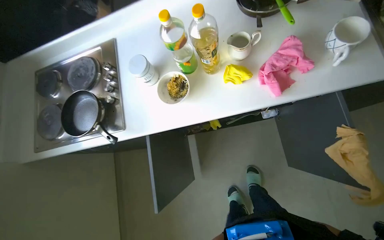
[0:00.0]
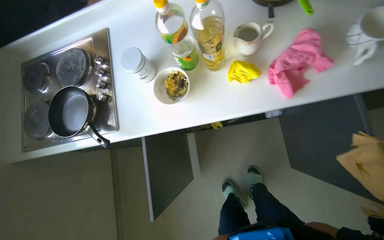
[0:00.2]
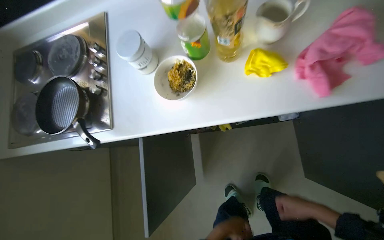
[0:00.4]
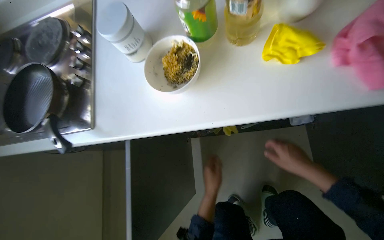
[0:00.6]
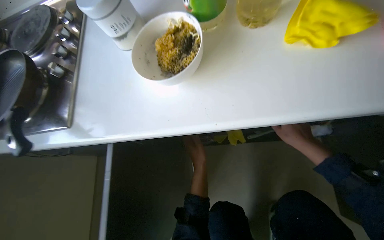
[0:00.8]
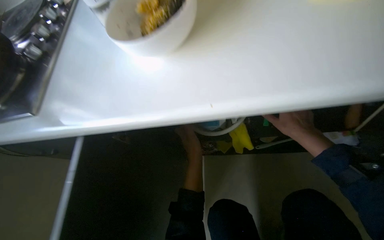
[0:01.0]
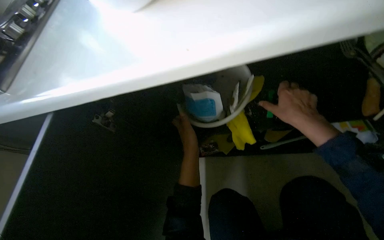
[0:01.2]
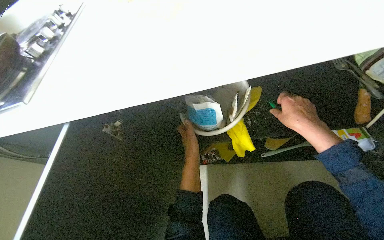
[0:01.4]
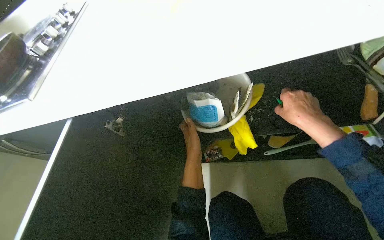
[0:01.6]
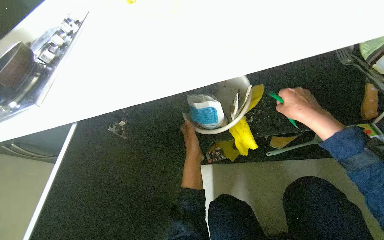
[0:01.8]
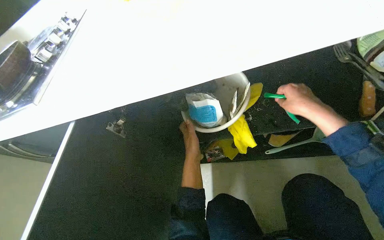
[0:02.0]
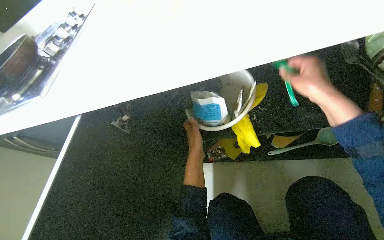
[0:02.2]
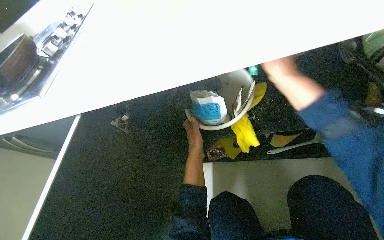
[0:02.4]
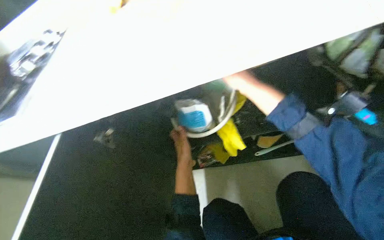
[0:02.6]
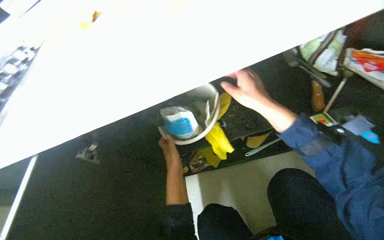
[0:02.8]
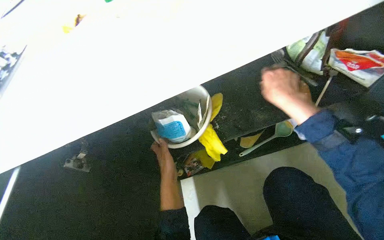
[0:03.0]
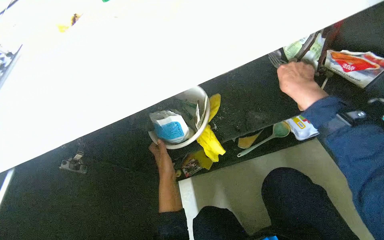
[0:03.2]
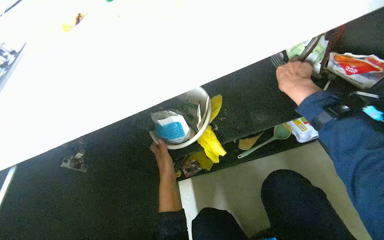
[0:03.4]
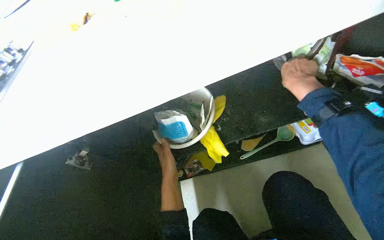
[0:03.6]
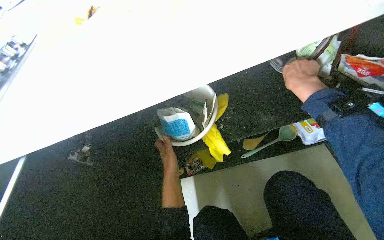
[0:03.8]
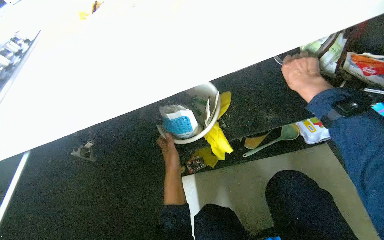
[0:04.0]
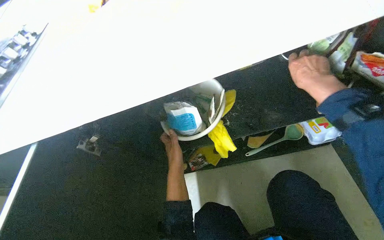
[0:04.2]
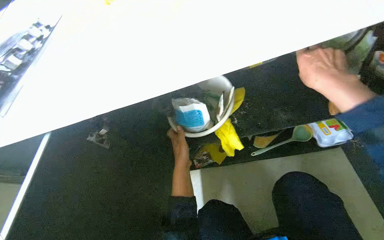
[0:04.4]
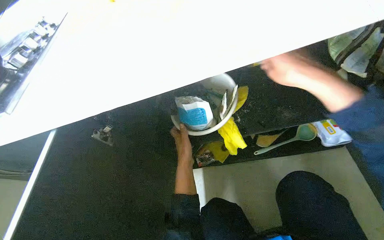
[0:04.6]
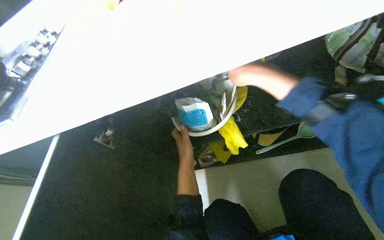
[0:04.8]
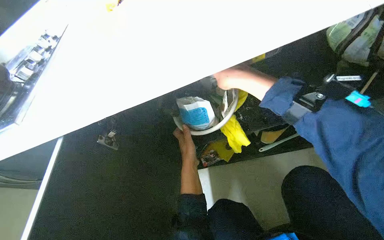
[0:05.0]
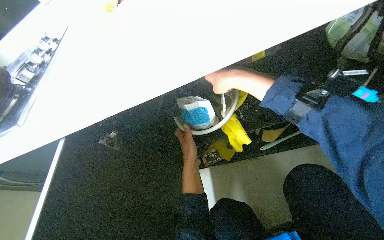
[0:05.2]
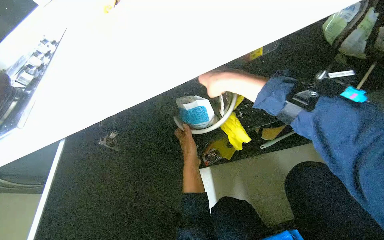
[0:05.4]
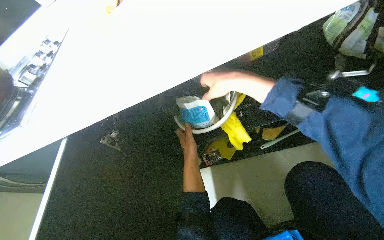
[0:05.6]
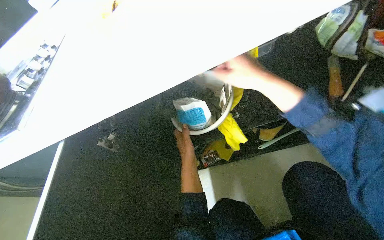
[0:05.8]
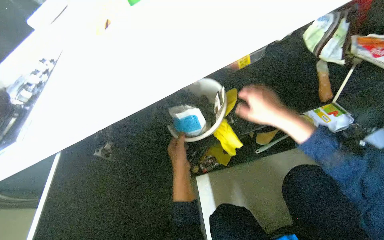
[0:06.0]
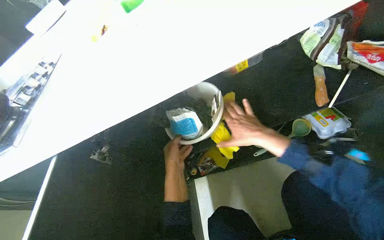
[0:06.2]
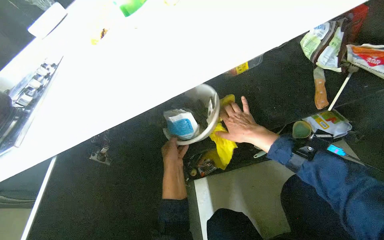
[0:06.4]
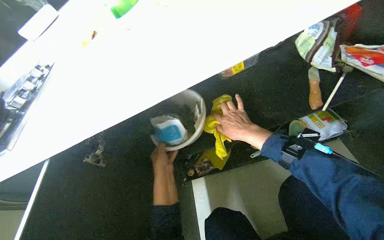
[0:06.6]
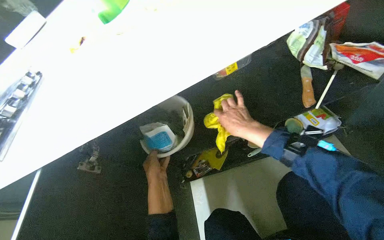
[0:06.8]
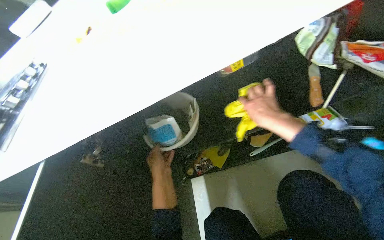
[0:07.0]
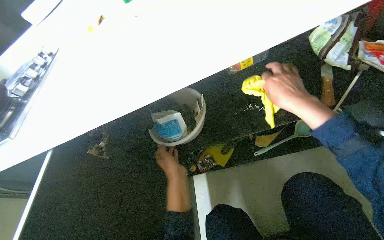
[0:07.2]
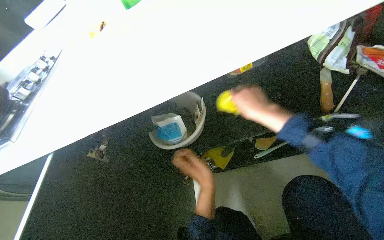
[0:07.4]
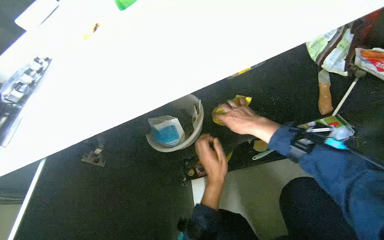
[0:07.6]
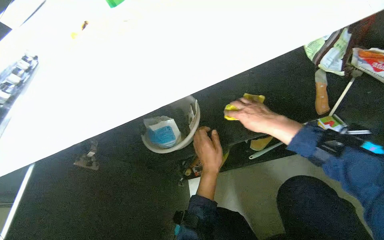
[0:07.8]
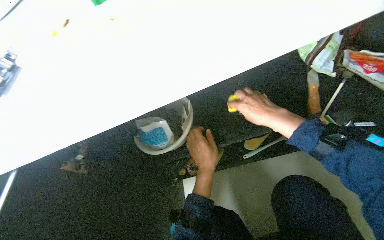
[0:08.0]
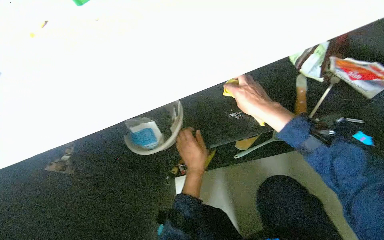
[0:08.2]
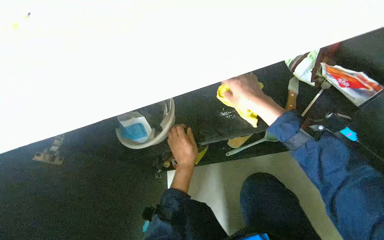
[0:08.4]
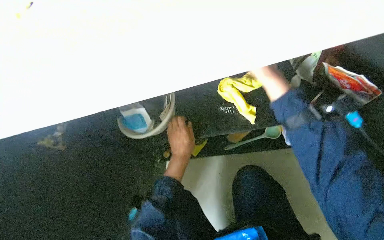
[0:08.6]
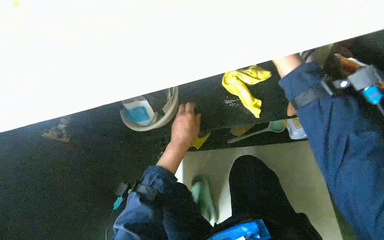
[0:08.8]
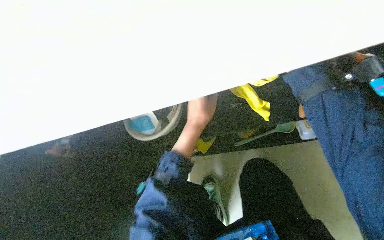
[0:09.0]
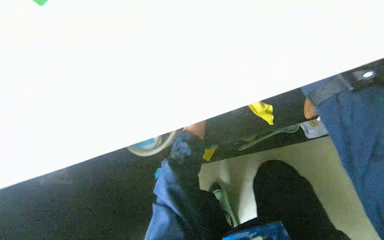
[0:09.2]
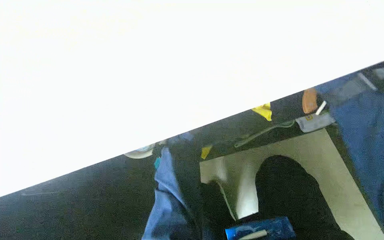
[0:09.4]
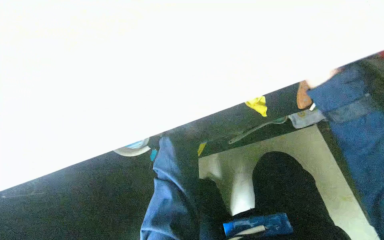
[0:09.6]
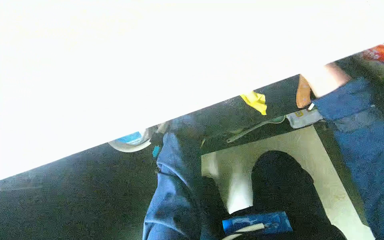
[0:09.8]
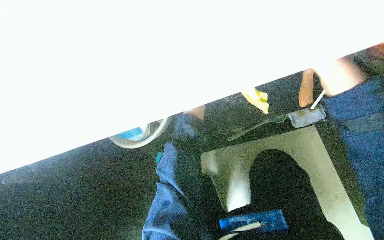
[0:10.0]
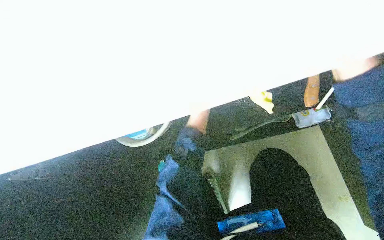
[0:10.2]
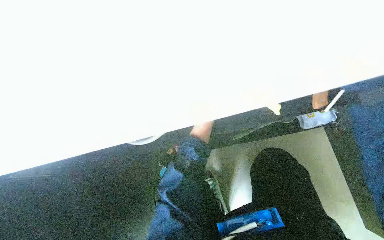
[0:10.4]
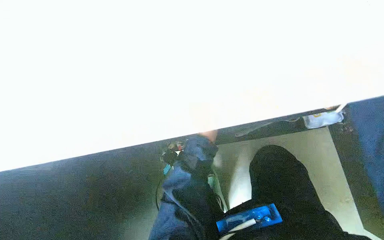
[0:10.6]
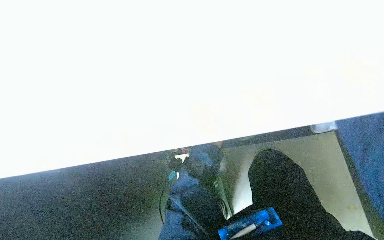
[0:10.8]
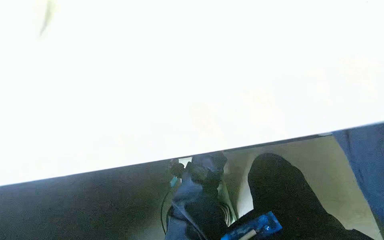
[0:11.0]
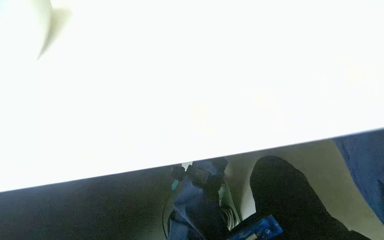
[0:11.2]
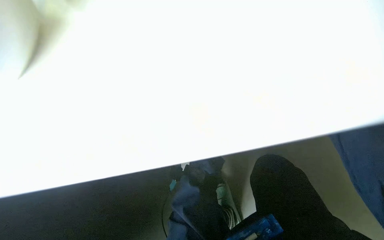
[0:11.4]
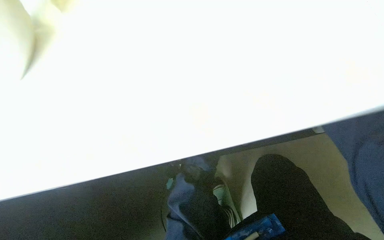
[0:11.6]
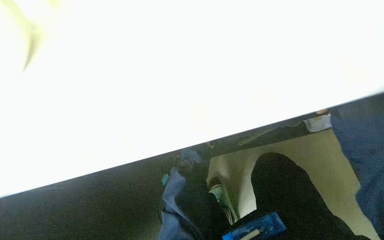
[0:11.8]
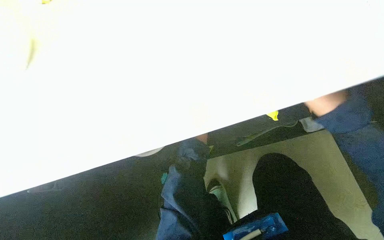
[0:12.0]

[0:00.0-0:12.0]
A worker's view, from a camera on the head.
Job: cleaning kitchen.
The whole recording: Cleaning kitchen cabinet. The worker organizes items and wipes the inside of the kitchen cabinet.
0:00.0 to 0:01.6: The camera travels some 40 cm. The camera pitches upward, by about 15 degrees.
0:04.4 to 0:06.0: The right hand travels down the picture by roughly 10 cm.
0:06.0 to 0:07.6: The right hand goes nearer and farther, roughly 10 cm each way, reversing 2 times. Meanwhile the left hand shifts approximately 15 cm to the right.
0:07.6 to 0:09.0: The left hand heads up the picture, covering about 15 cm.

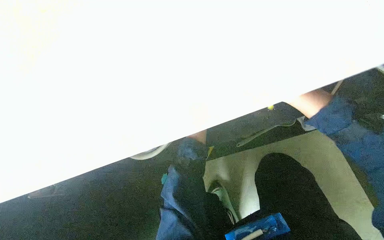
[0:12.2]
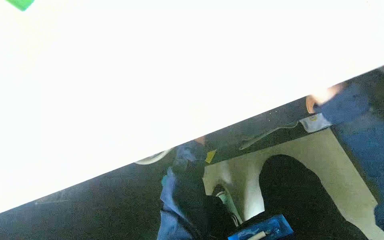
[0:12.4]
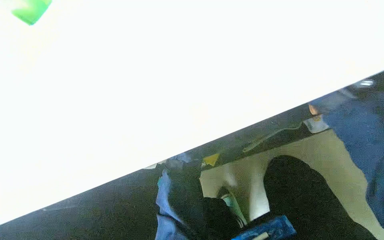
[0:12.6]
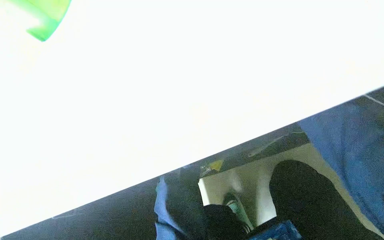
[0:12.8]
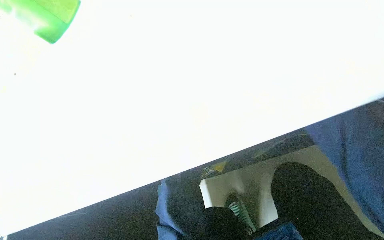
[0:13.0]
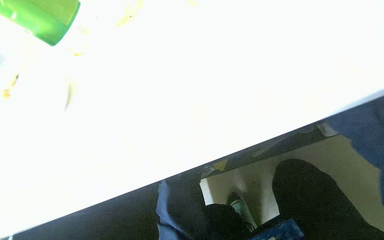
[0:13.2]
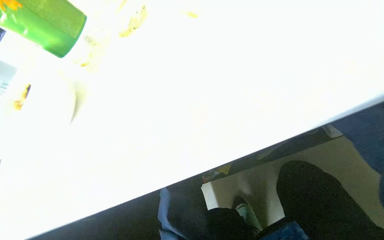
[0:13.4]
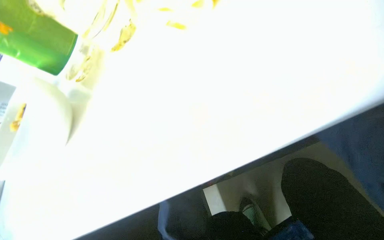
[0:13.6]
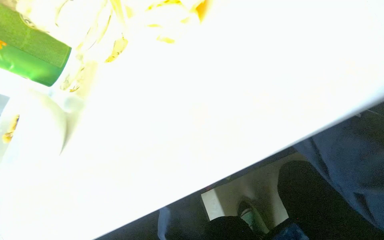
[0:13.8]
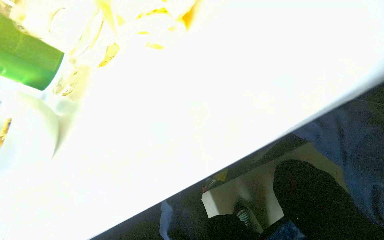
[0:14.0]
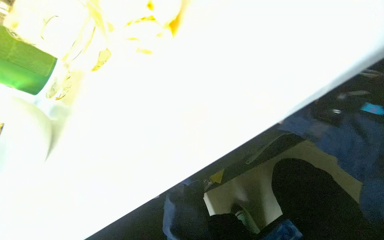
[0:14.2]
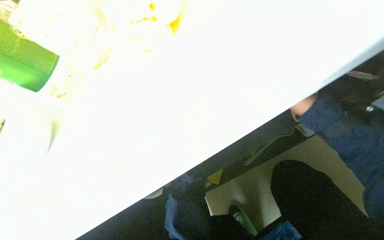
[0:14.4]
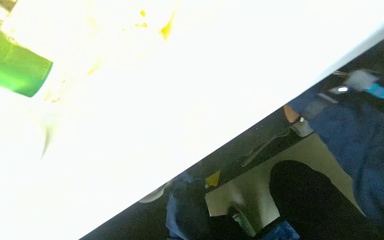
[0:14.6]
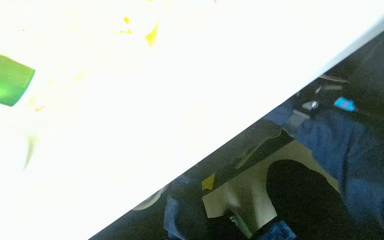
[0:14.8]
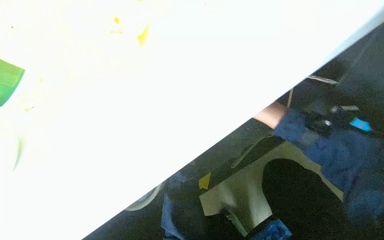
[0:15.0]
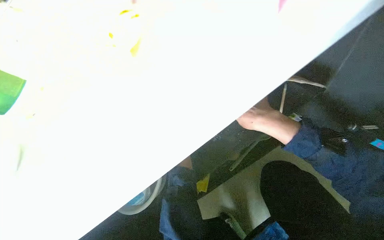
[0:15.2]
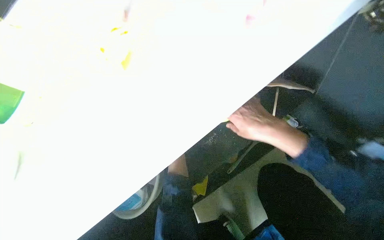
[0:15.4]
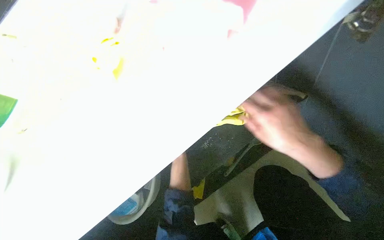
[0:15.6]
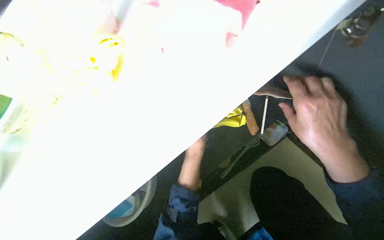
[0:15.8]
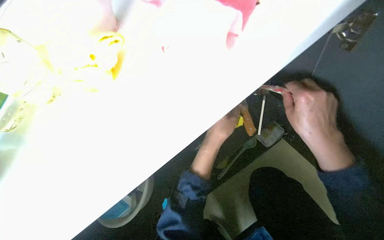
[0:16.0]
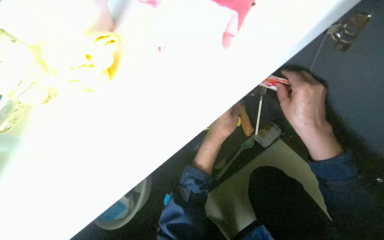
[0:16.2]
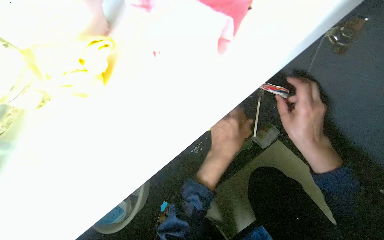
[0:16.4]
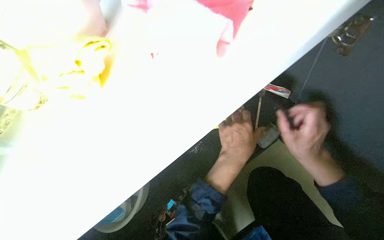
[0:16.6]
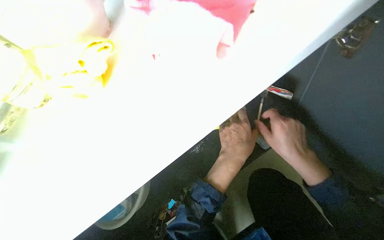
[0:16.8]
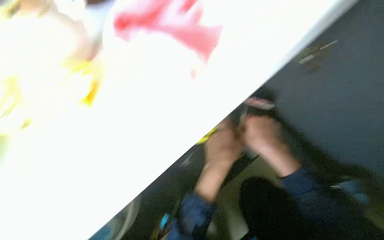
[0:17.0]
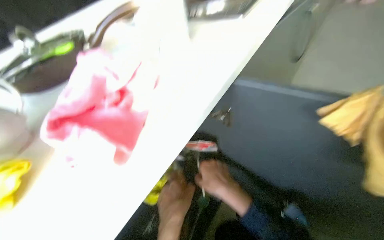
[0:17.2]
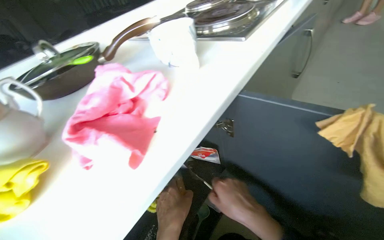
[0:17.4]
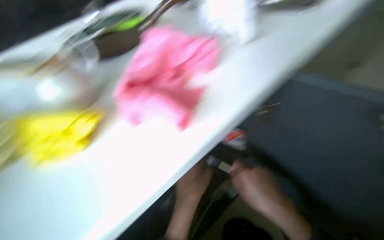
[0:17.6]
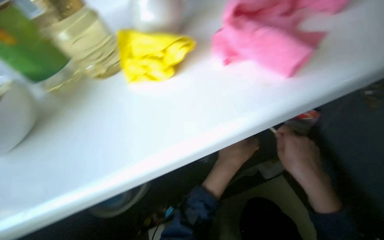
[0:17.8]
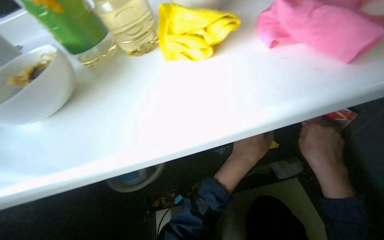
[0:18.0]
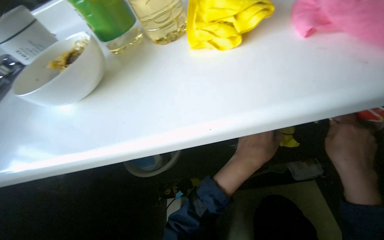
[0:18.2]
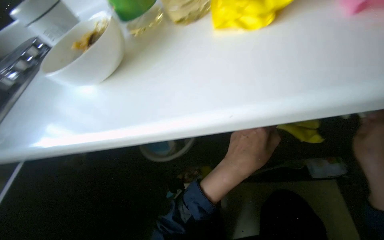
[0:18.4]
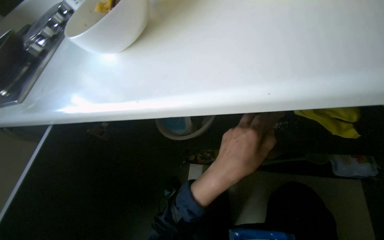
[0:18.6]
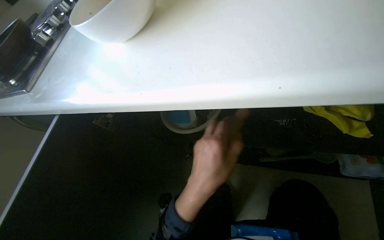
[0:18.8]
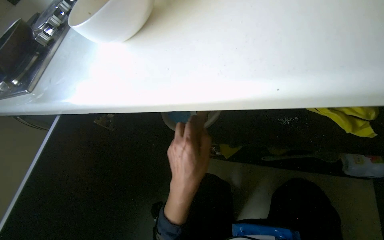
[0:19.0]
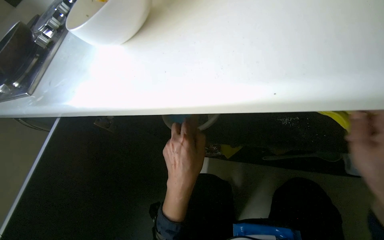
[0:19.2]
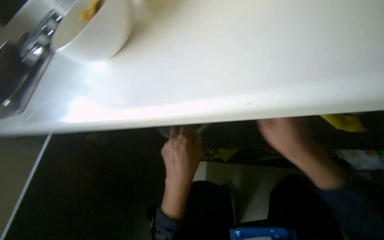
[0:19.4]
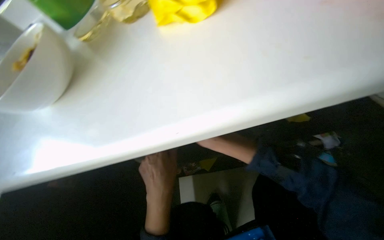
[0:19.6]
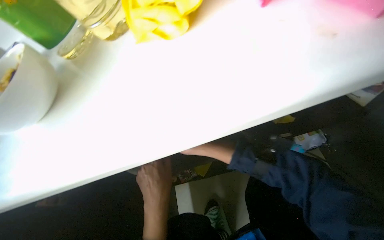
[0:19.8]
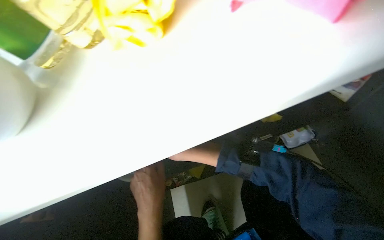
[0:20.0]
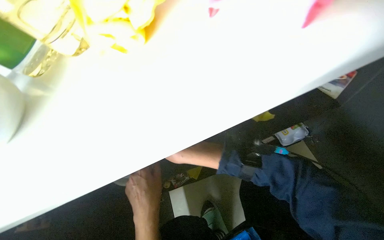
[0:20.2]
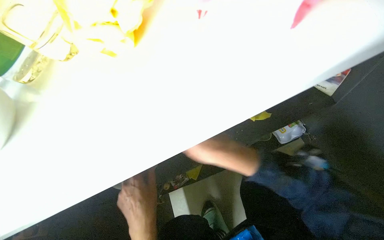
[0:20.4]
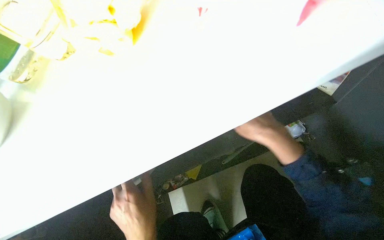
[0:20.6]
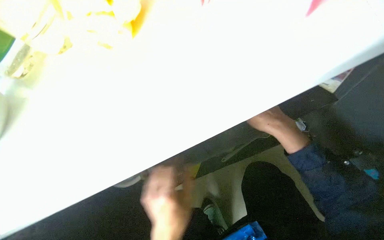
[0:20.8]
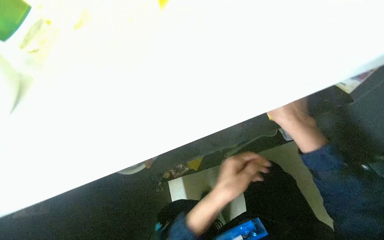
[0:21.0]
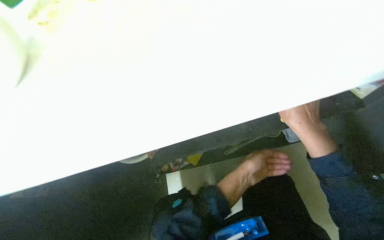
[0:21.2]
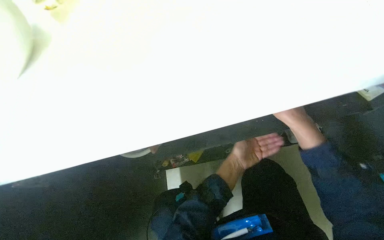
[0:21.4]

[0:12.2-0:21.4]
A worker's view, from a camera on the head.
Job: cleaning kitchen.
The whole recording: Cleaning kitchen cabinet. The worker organizes items and wipes the inside of the kitchen cabinet.
0:16.8 to 0:18.4: The wearer's head swings some 35 degrees to the left. The view tilts some 20 degrees downward.
0:18.4 to 0:19.8: The left hand goes approximately 15 cm to the left.
0:19.8 to 0:21.4: The left hand is displaced to the right, farther from the camera and up the picture by about 25 cm; the right hand shifts some 25 cm to the right and up the picture.
